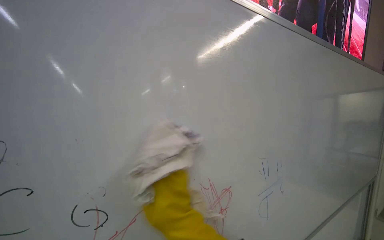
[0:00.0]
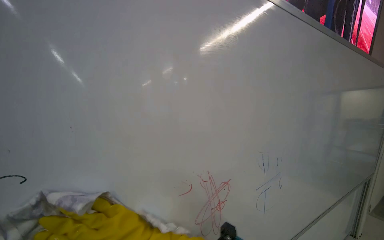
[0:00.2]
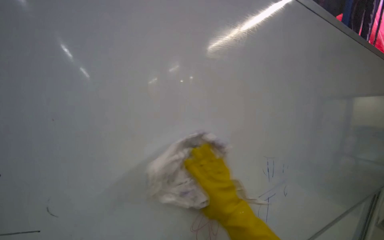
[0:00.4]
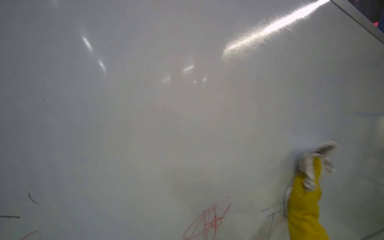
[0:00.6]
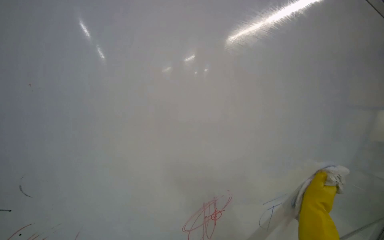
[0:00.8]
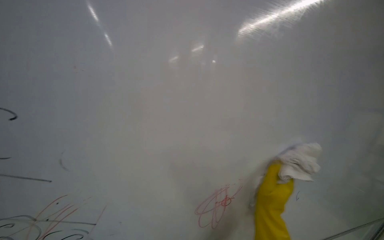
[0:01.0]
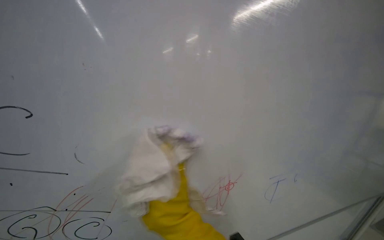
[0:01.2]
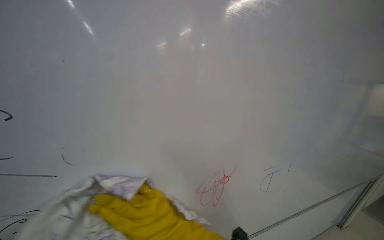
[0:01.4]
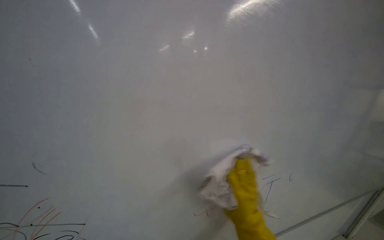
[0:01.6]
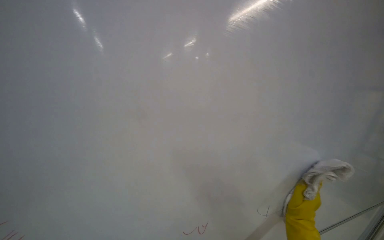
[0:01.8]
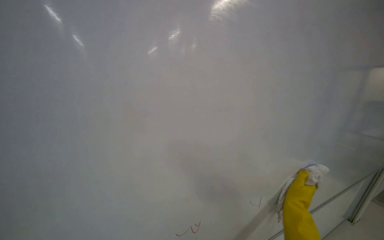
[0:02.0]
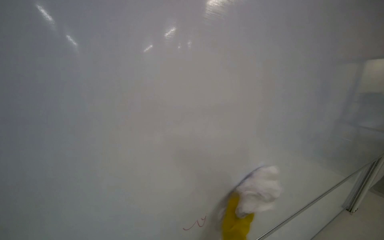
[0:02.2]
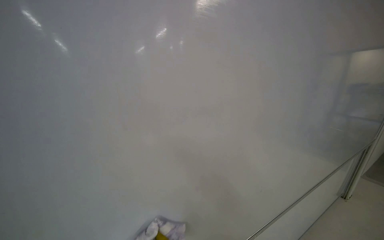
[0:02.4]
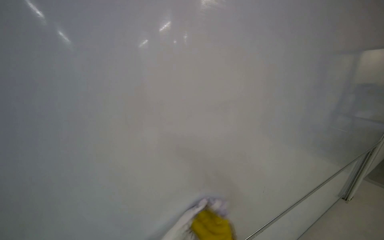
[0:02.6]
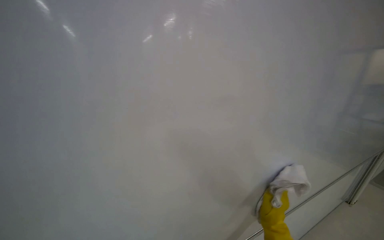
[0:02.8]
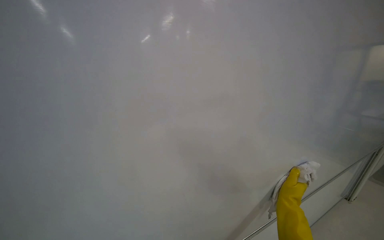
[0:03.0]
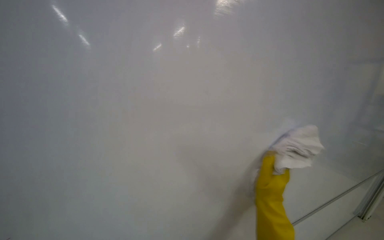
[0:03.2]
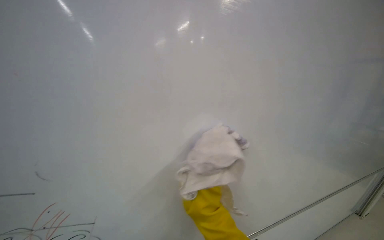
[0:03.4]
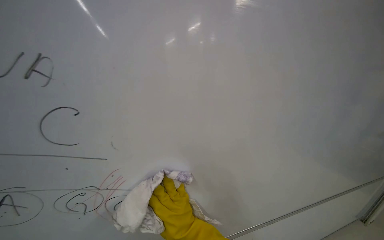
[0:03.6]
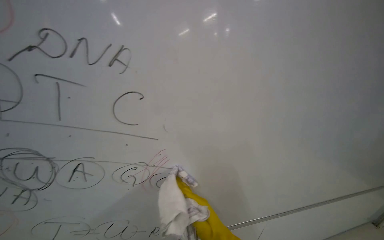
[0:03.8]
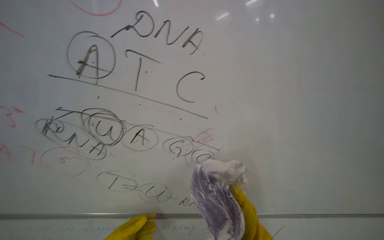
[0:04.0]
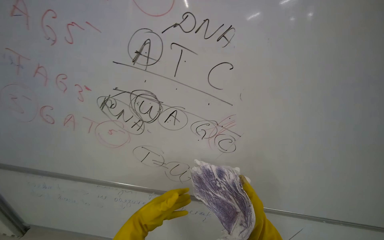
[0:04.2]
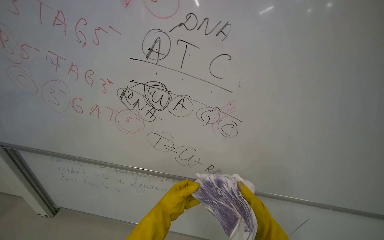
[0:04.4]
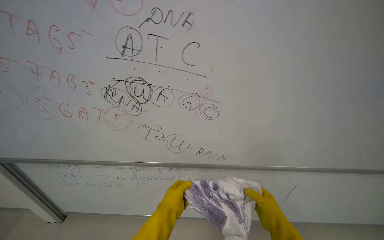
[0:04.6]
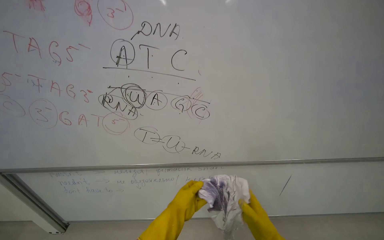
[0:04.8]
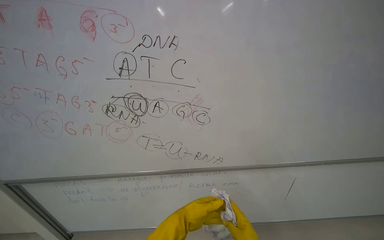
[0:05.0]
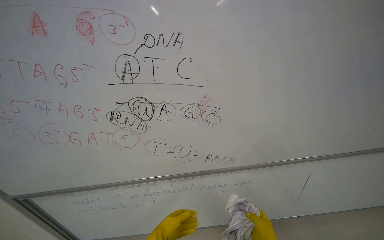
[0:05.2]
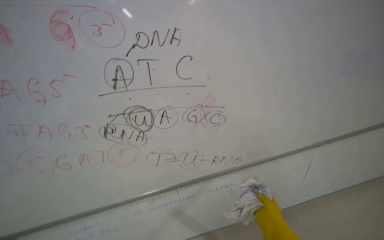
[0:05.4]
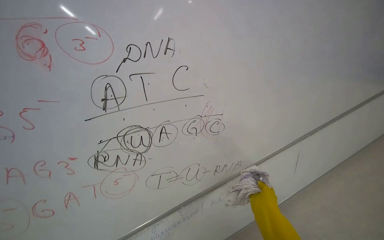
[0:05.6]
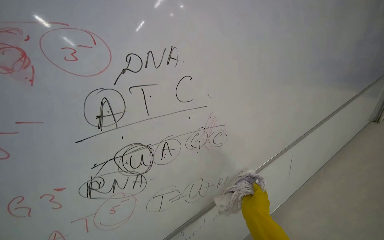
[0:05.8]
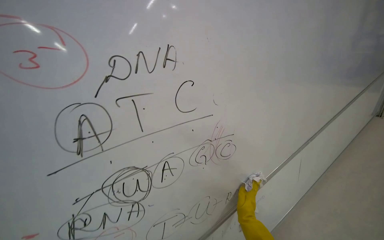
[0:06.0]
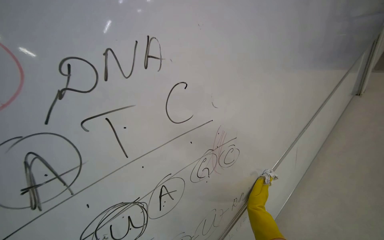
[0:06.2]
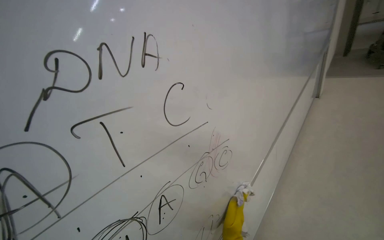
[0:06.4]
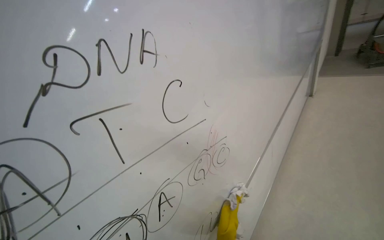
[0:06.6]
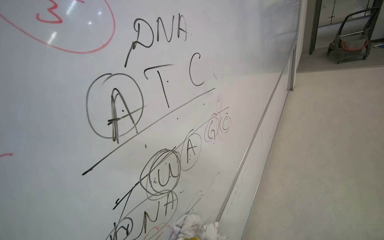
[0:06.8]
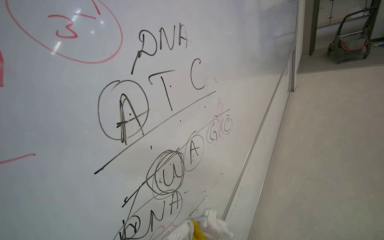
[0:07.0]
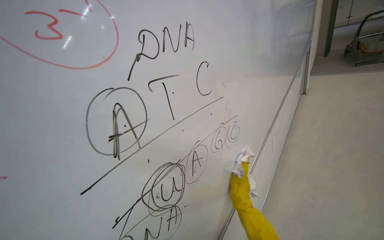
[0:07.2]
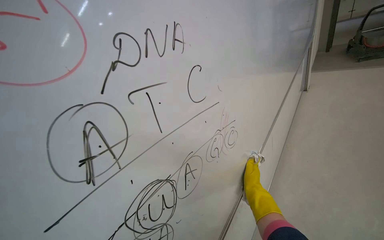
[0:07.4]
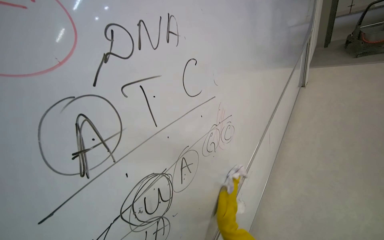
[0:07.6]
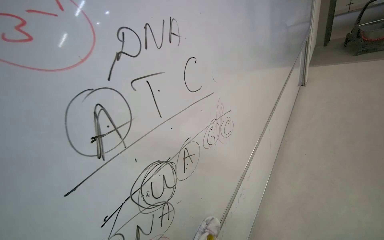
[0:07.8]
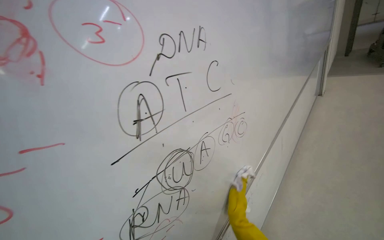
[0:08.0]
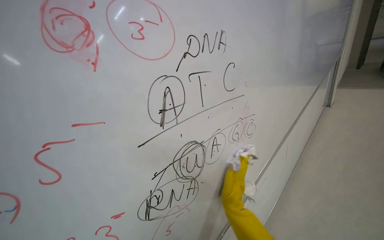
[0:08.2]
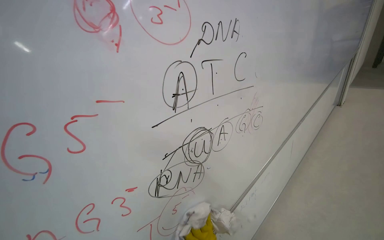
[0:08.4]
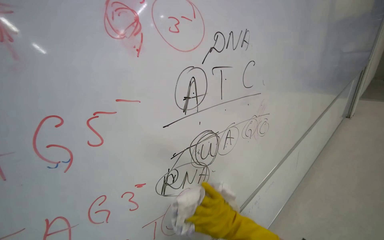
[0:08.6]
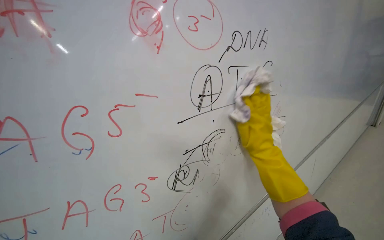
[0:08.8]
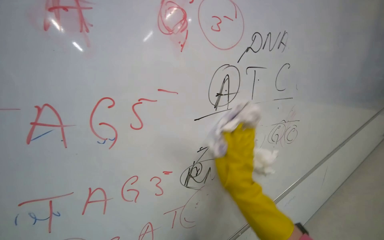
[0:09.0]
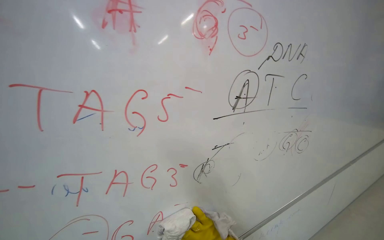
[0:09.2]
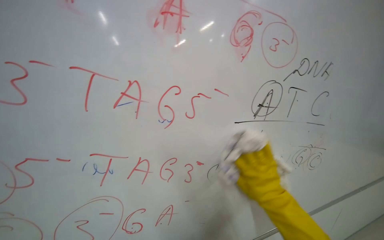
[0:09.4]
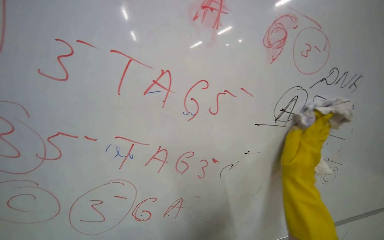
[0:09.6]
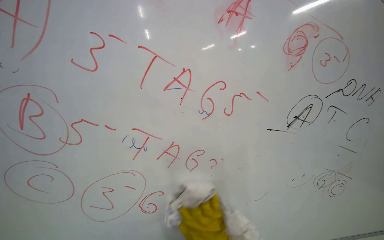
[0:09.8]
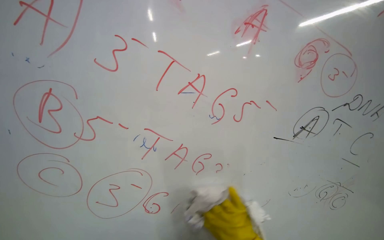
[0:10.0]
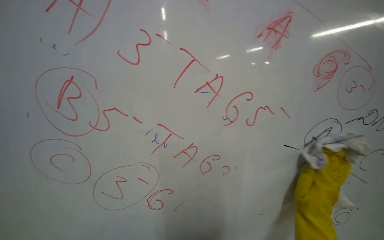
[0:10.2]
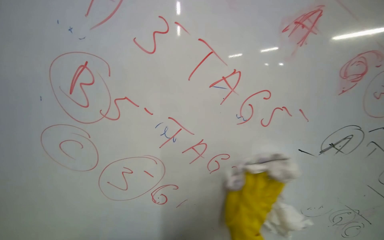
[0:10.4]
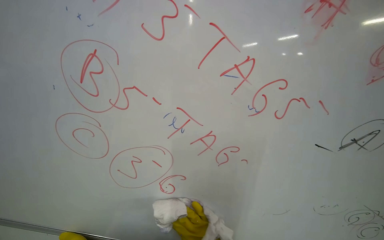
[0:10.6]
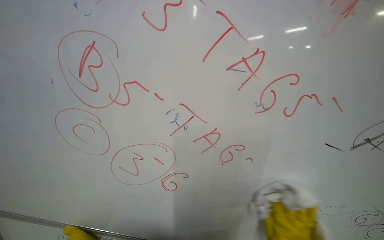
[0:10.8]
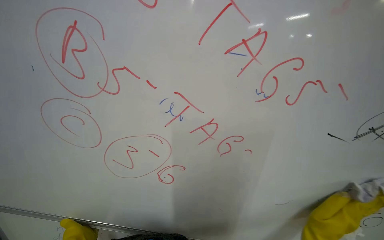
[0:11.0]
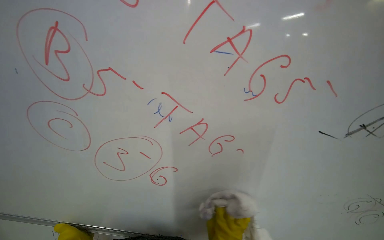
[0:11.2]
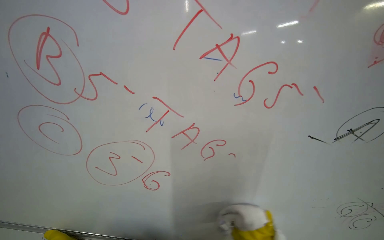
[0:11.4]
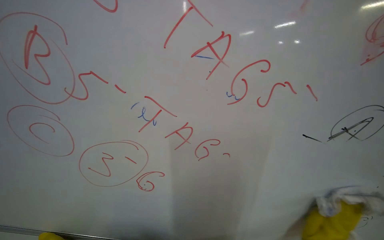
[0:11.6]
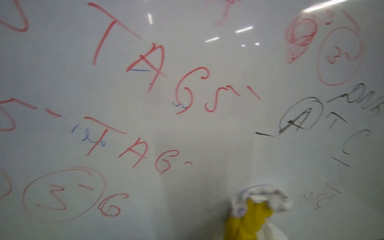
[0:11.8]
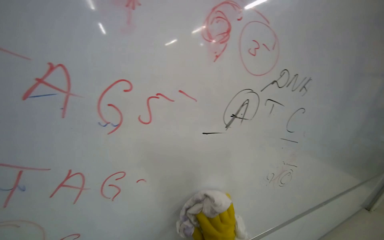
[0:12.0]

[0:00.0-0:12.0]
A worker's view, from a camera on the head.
Job: wiping surfaces.
The whole recording: Wiping whiteboard. The worker wipes the whiteboard clean with a cloth.
0:00.0 to 0:01.6: The right hand goes left and right, some 35 cm each way, reversing 3 times.
0:04.4 to 0:06.0: The head rotates roughly 50 degrees to the right.
0:06.0 to 0:07.6: The wearer's head swings some 20 degrees to the right.
0:07.6 to 0:09.0: The wearer looks some 25 degrees further to the left.
0:09.0 to 0:10.4: The wearer looks roughly 40 degrees further to the left. The right hand goes left and right, about 25 cm each way, reversing 3 times.
0:10.4 to 0:12.0: The head rotates about 25 degrees to the right.

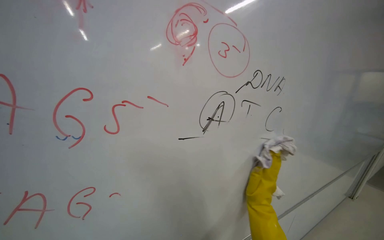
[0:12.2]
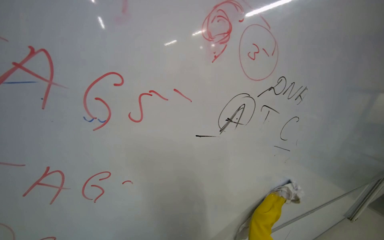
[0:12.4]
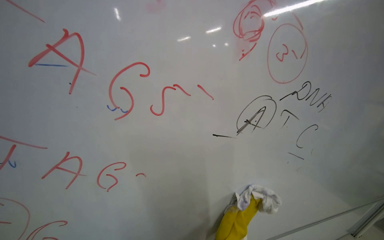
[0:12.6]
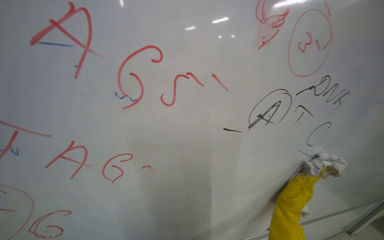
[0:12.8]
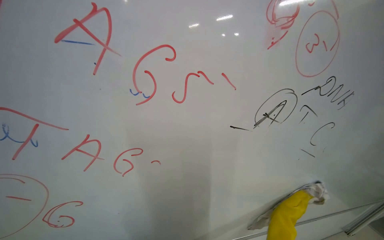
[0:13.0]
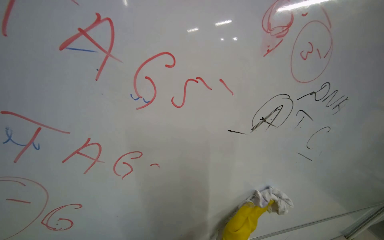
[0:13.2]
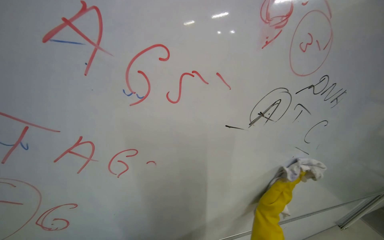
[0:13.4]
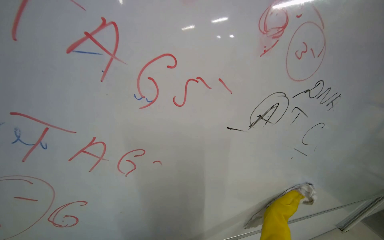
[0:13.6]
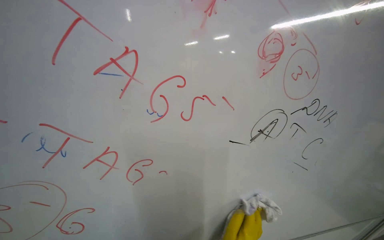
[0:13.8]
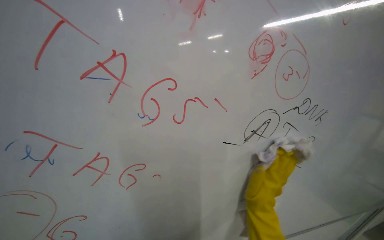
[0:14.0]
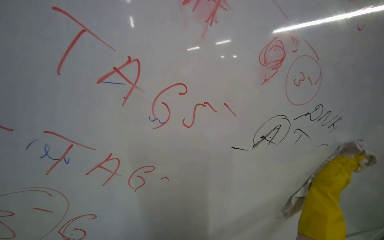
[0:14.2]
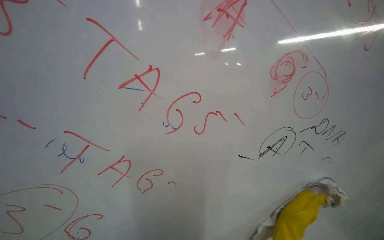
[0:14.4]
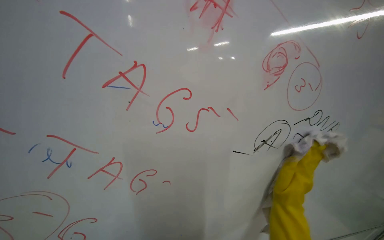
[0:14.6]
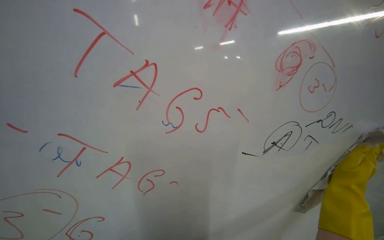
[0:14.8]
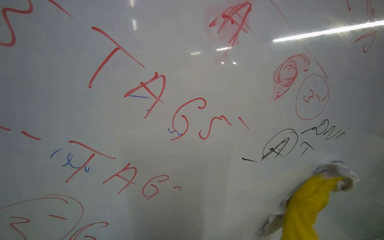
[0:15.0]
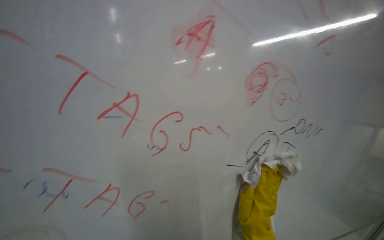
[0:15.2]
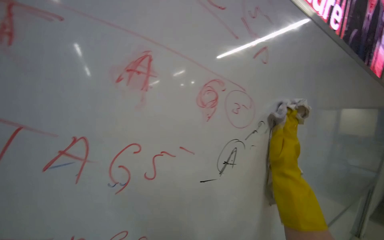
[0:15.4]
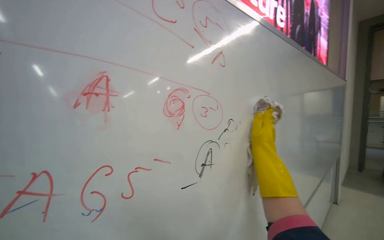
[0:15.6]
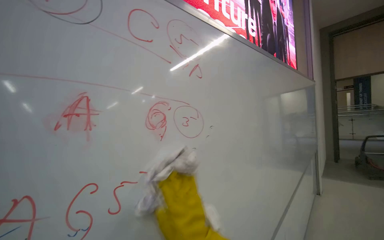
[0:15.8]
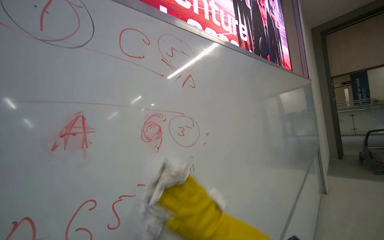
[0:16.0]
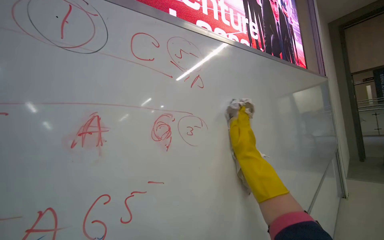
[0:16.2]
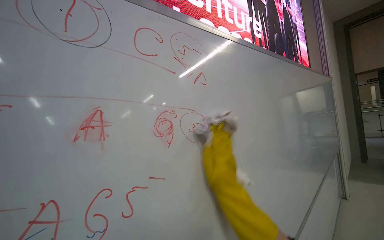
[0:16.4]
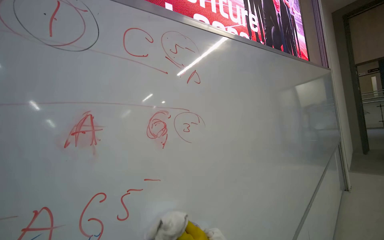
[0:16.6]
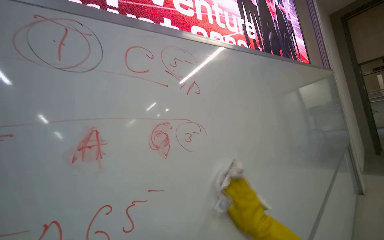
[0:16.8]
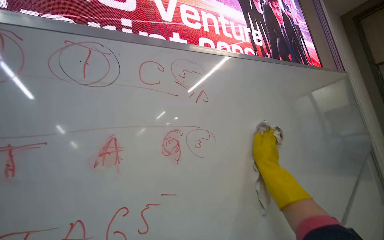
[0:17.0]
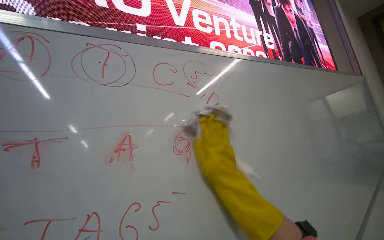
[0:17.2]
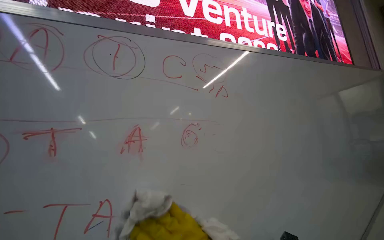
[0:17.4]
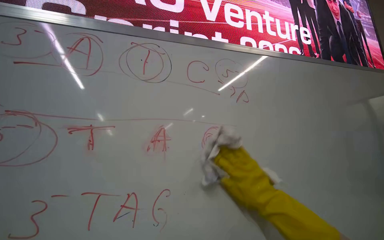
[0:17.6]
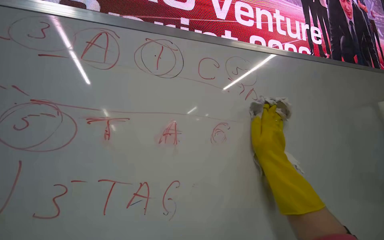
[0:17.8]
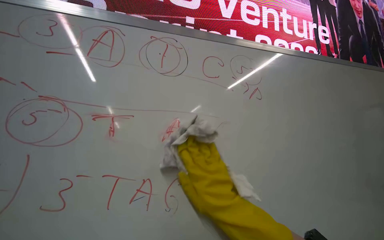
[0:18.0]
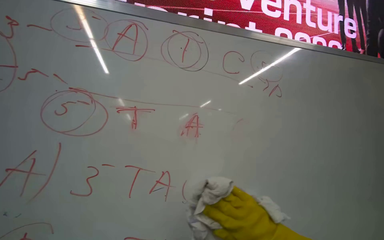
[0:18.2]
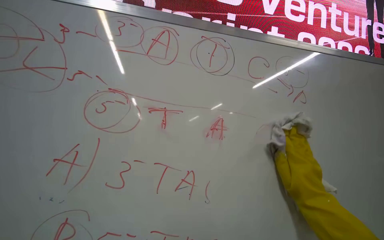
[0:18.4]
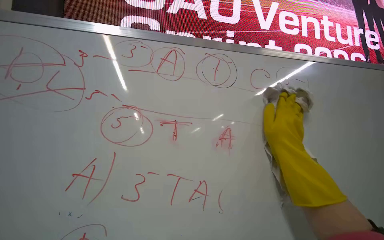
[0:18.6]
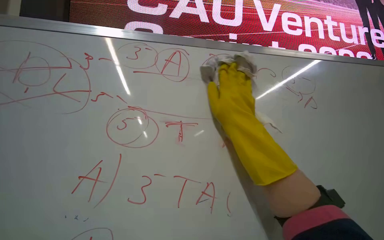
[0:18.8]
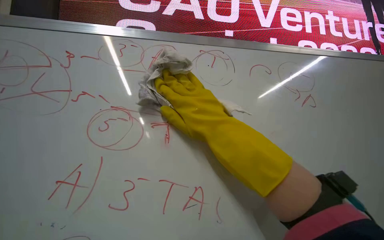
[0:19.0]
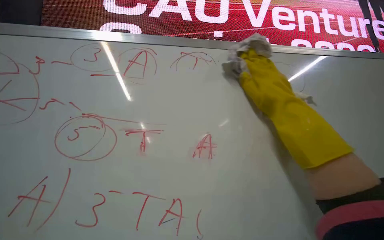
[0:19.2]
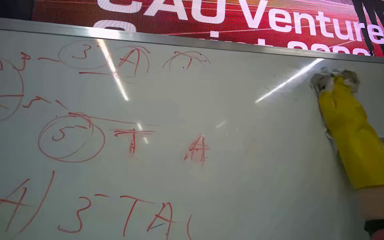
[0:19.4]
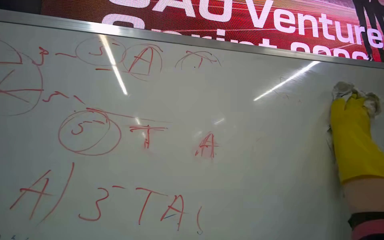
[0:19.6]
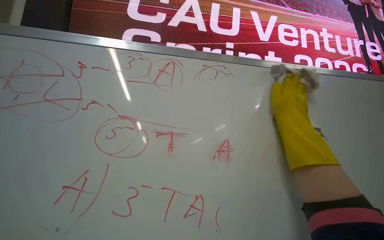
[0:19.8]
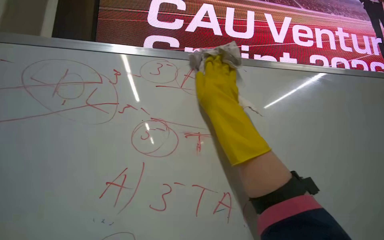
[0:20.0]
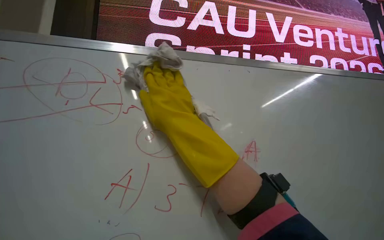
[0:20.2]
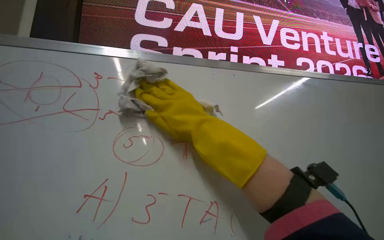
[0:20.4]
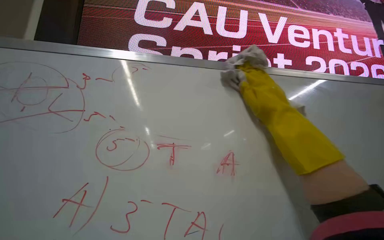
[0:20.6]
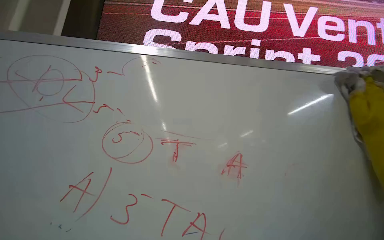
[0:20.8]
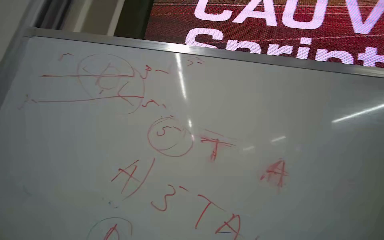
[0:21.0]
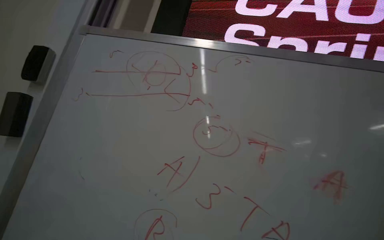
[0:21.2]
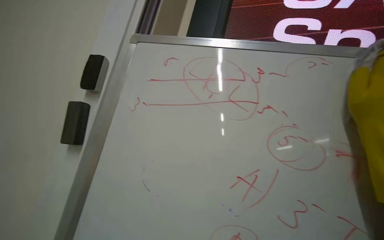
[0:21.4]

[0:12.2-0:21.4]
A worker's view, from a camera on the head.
Job: wiping surfaces.
The whole recording: Wiping whiteboard. The worker wipes the whiteboard clean with a cloth.
0:15.2 to 0:16.8: The head rotates about 35 degrees to the right. The camera pitches upward, by approximately 15 degrees.
0:16.8 to 0:18.4: The wearer's head swings about 25 degrees to the left.
0:18.4 to 0:19.8: The right hand swings left and right, about 40 cm each way, with 2 reversals.
0:19.8 to 0:21.4: The head turns to the left by approximately 30 degrees.
